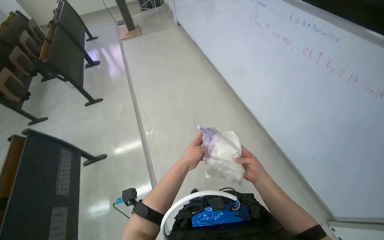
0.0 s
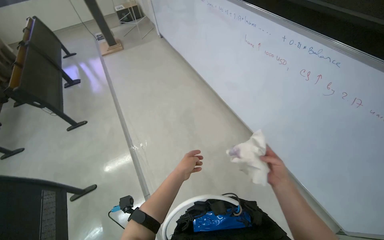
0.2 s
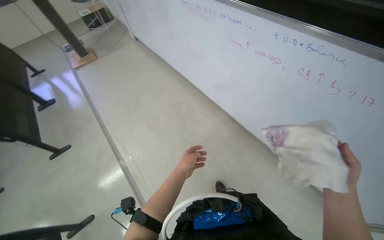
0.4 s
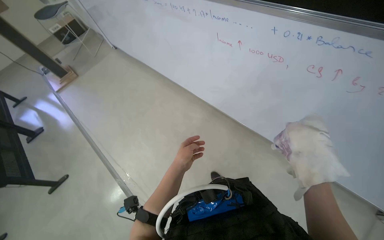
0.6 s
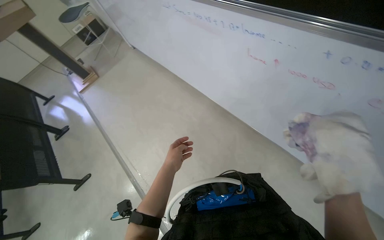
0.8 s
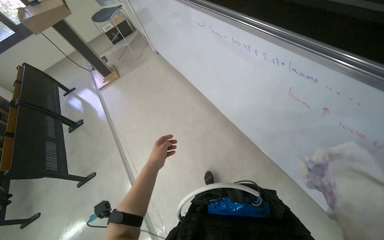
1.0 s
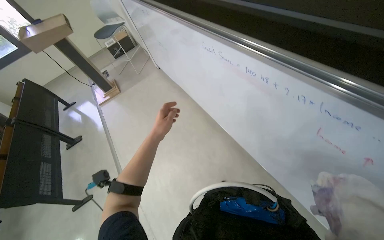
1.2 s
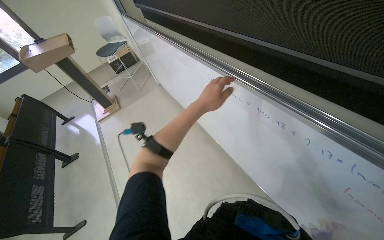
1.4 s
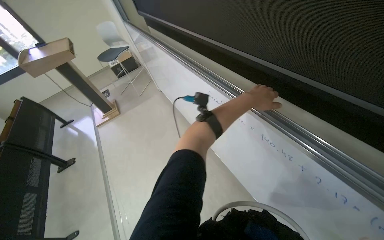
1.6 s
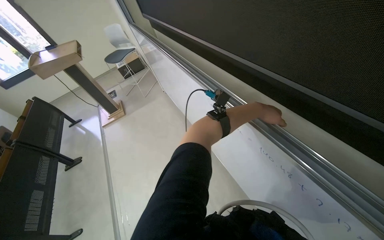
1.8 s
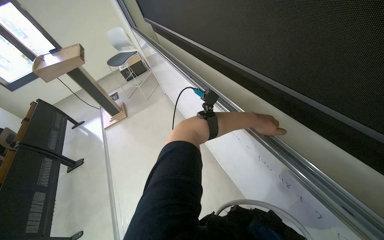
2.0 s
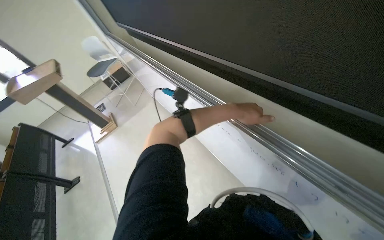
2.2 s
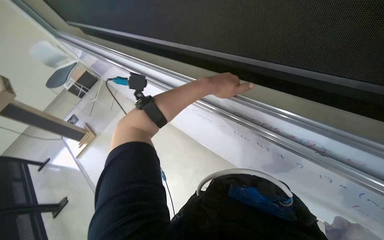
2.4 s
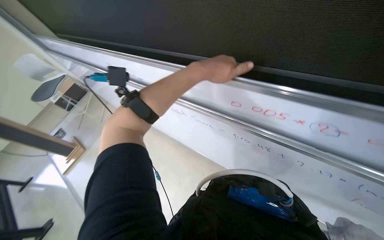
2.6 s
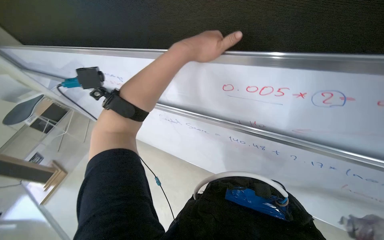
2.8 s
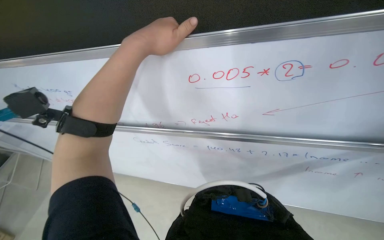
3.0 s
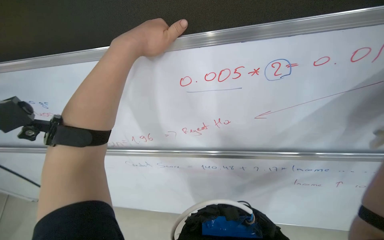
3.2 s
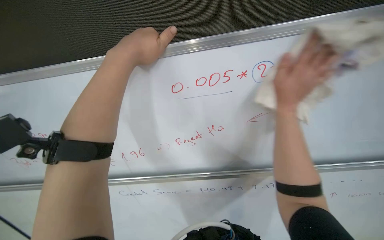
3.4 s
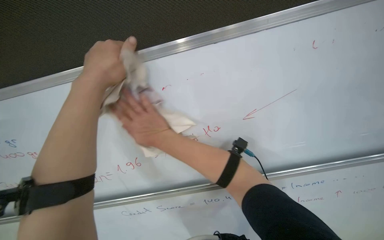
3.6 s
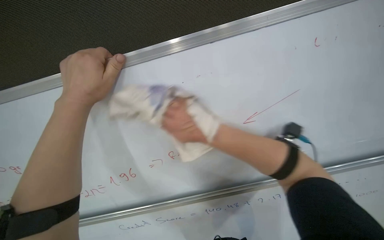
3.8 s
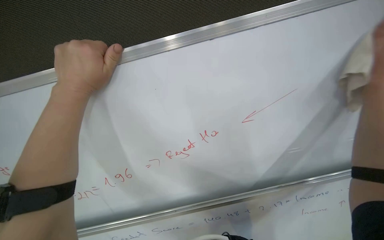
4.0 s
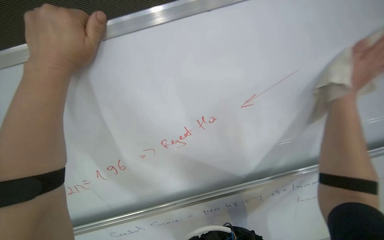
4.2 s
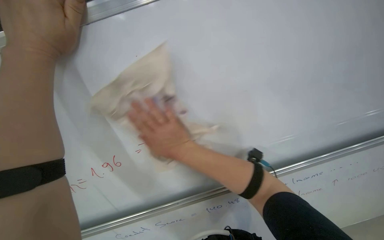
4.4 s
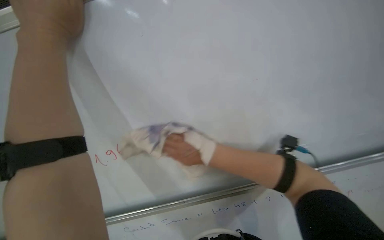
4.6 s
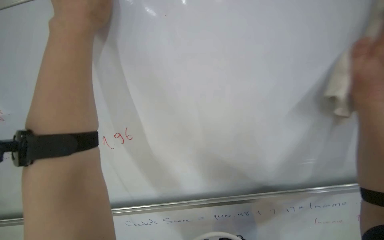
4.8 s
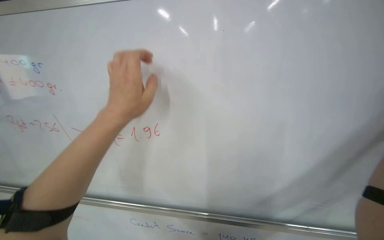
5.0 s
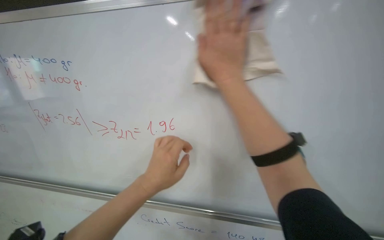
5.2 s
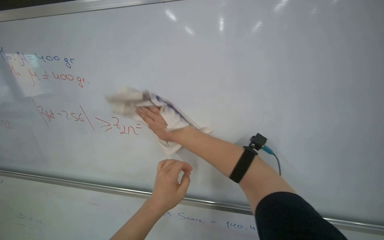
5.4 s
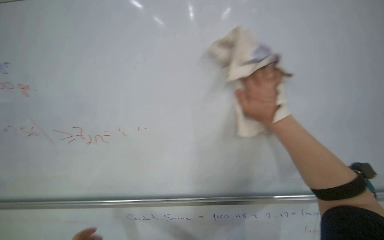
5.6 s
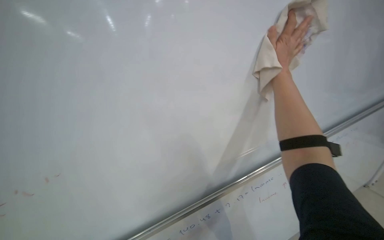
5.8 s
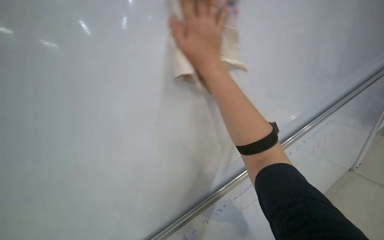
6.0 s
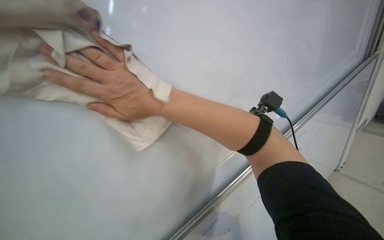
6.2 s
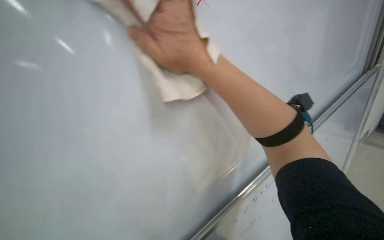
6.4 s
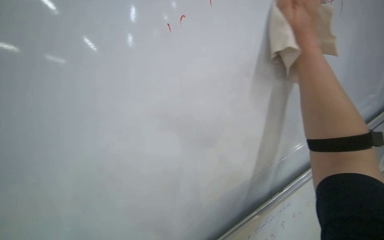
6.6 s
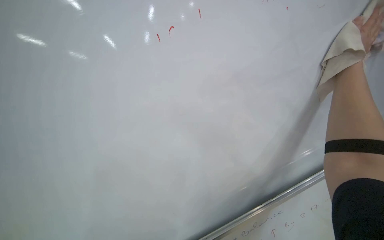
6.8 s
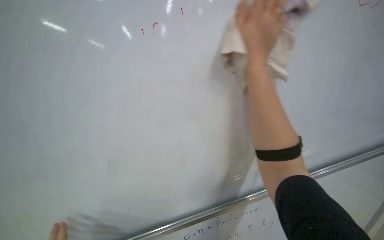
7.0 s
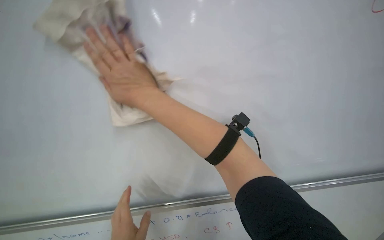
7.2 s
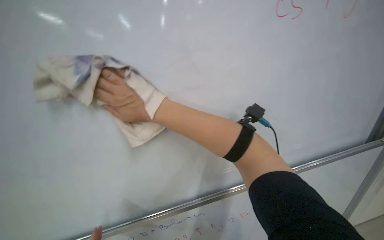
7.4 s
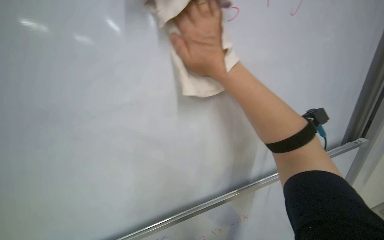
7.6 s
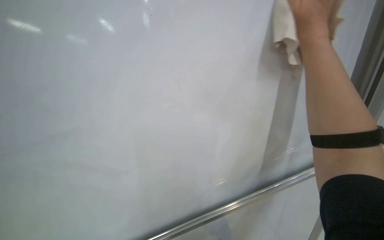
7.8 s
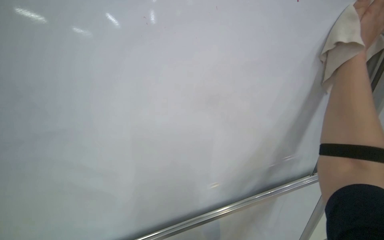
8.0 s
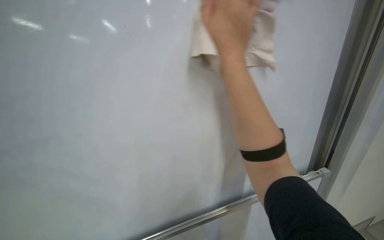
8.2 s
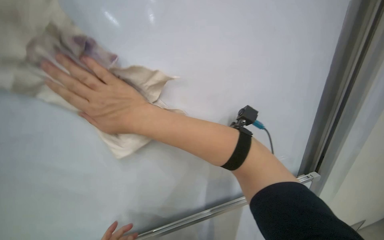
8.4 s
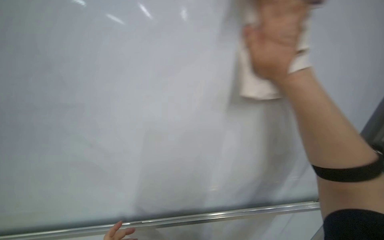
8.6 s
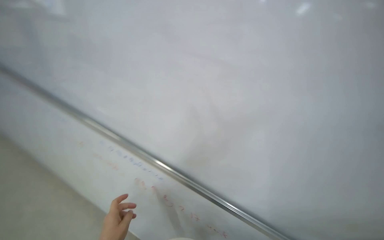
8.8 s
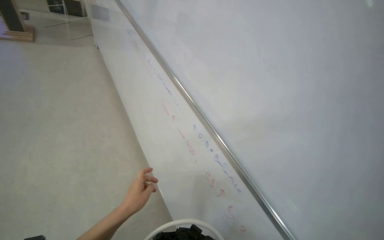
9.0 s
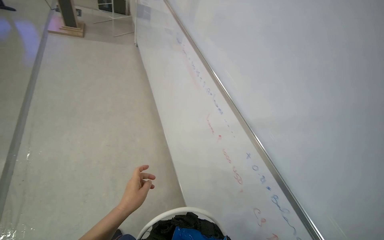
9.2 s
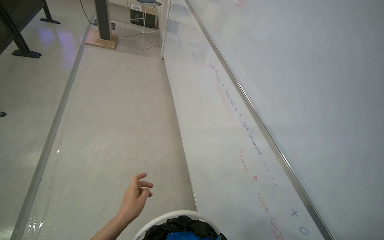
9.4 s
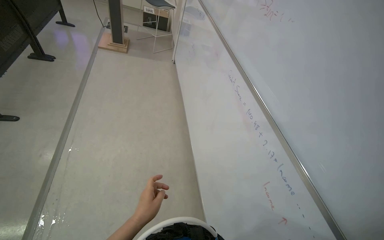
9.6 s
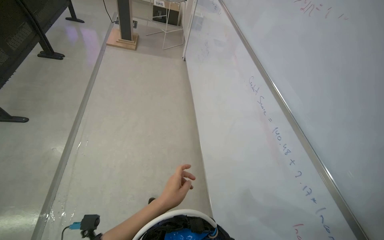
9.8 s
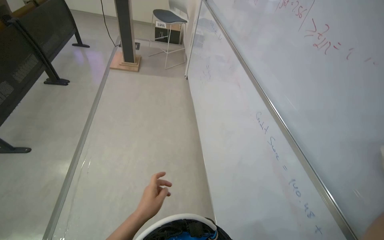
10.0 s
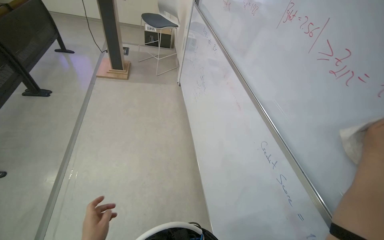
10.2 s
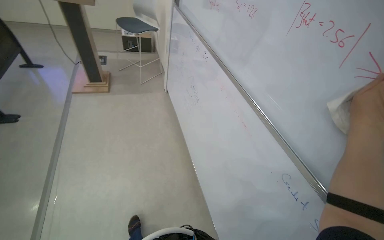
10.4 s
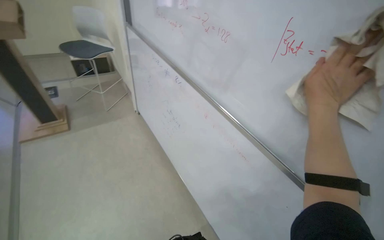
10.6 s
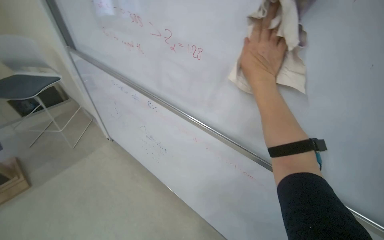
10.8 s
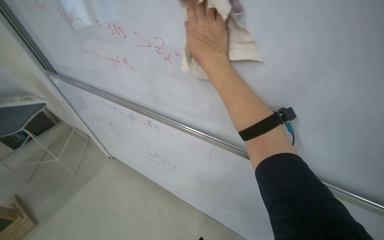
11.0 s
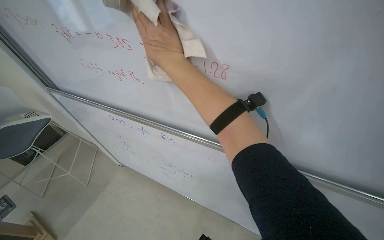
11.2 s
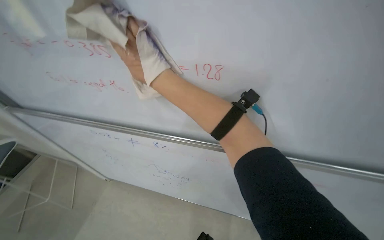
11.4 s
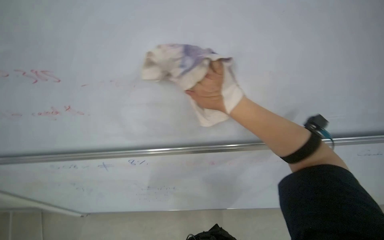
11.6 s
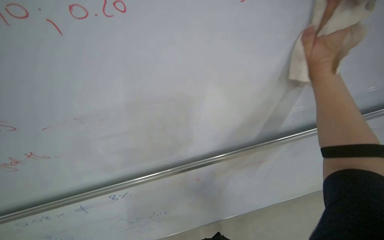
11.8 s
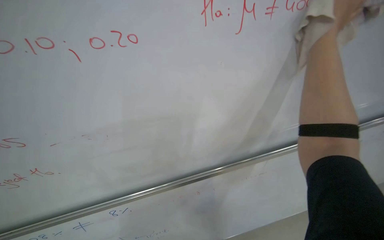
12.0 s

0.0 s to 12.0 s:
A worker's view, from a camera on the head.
Job: wiping surfaces.
The whole recording: Wiping whiteboard. The worker wipes the whiteboard clean with a cloth.
0.0 to 1.6 s: The wearer moves some 1.5 m.
1.6 to 3.0 s: The head turns to the right by approximately 45 degrees. The view tilts about 15 degrees upward.
3.0 to 4.4 s: The head turns to the right by some 20 degrees. The wearer looks roughly 30 degrees further upward.
6.0 to 7.6 s: The camera is aimed about 20 degrees further to the left. The view tips downward by about 35 degrees.
9.0 to 10.4 s: The wearer moves some 1 m.
10.4 to 12.0 s: The wearer's head swings some 75 degrees to the right.

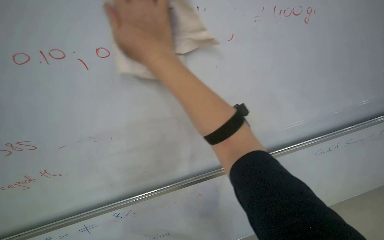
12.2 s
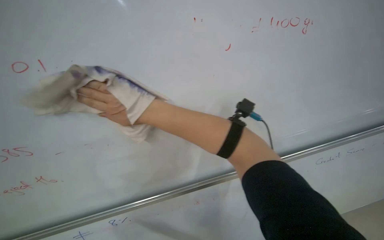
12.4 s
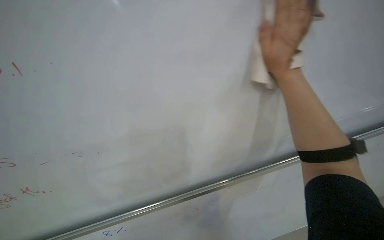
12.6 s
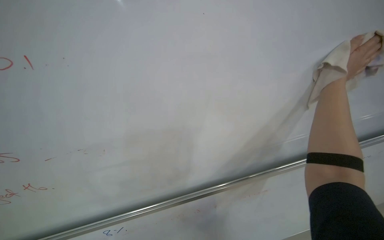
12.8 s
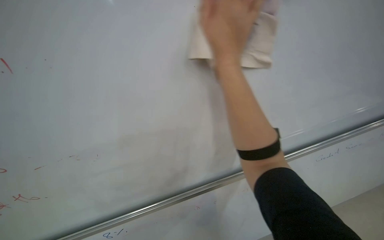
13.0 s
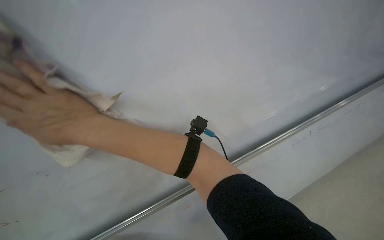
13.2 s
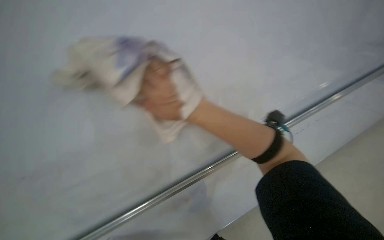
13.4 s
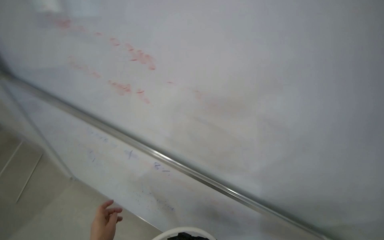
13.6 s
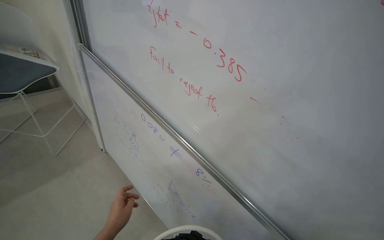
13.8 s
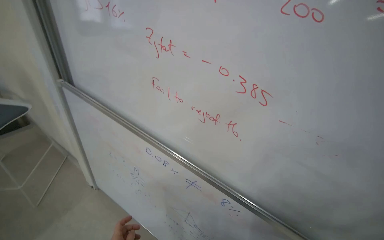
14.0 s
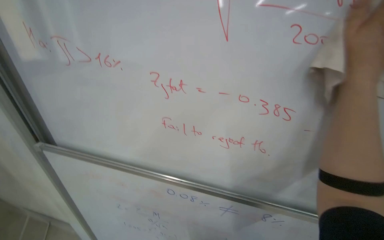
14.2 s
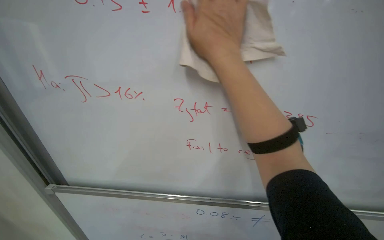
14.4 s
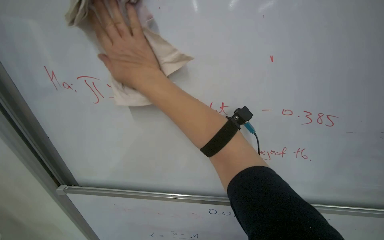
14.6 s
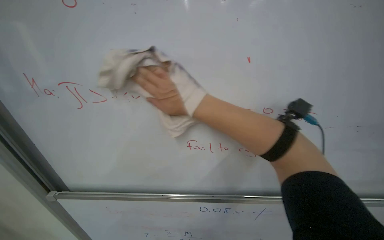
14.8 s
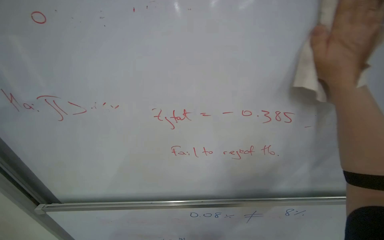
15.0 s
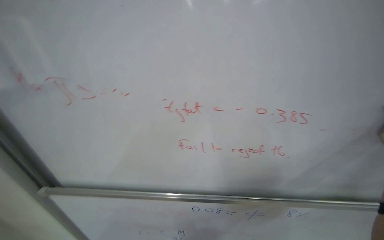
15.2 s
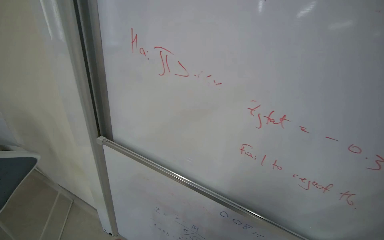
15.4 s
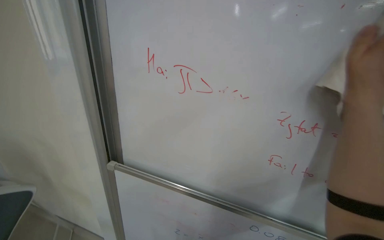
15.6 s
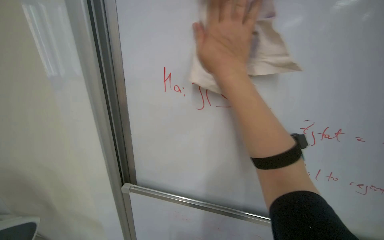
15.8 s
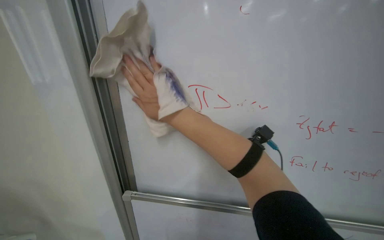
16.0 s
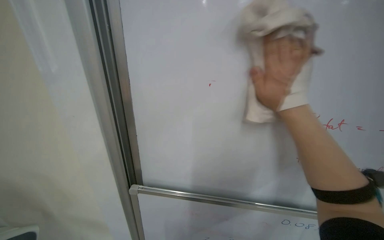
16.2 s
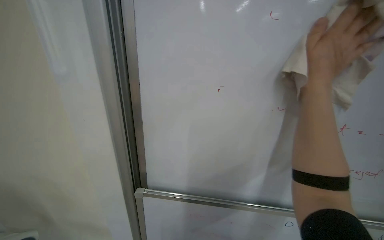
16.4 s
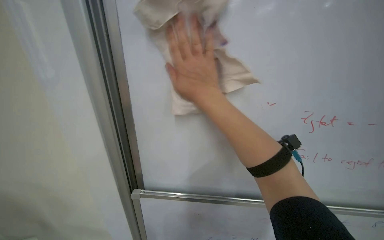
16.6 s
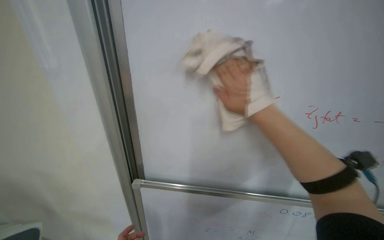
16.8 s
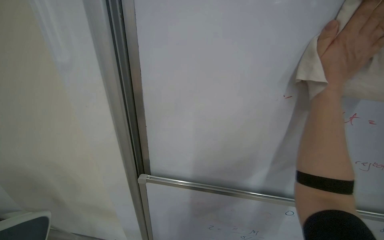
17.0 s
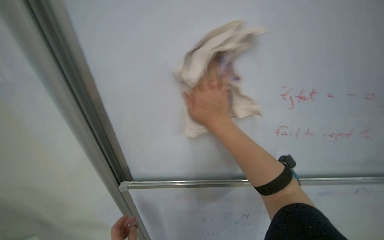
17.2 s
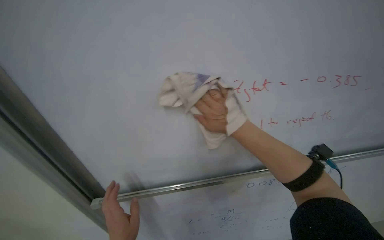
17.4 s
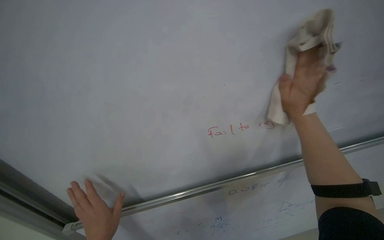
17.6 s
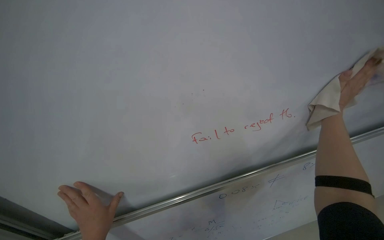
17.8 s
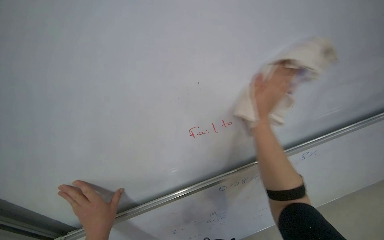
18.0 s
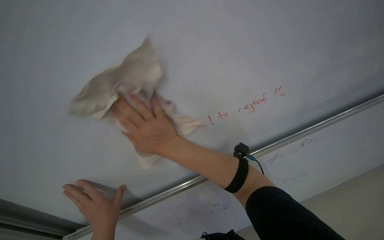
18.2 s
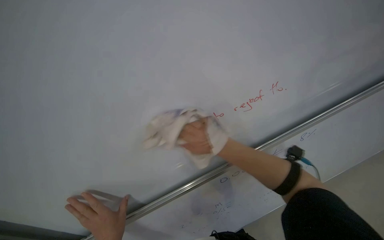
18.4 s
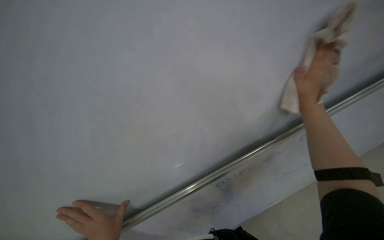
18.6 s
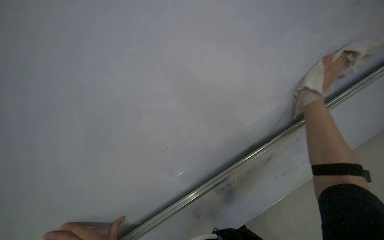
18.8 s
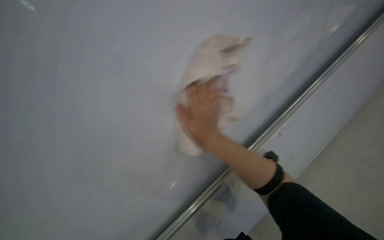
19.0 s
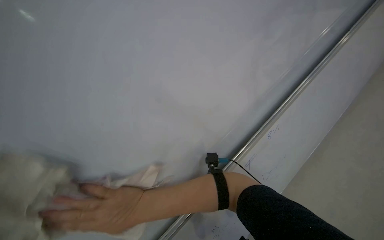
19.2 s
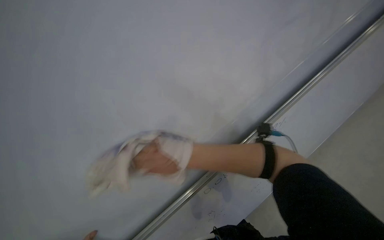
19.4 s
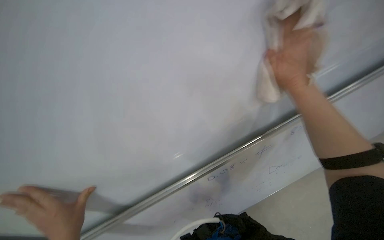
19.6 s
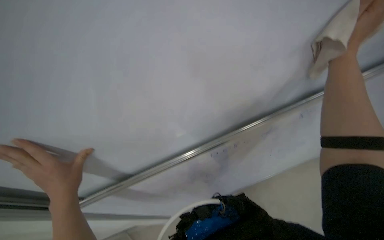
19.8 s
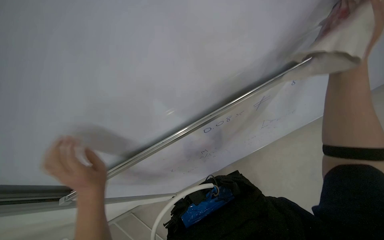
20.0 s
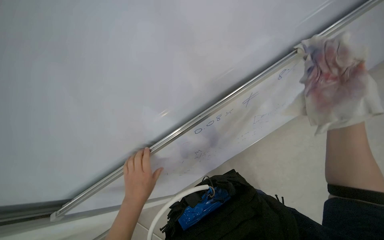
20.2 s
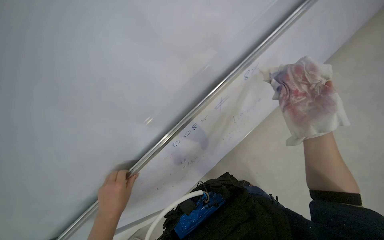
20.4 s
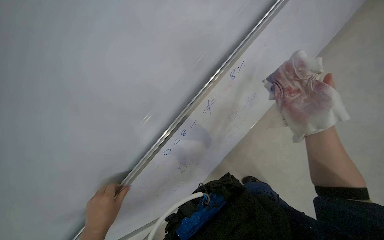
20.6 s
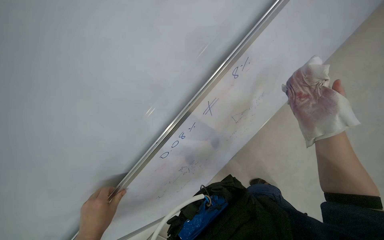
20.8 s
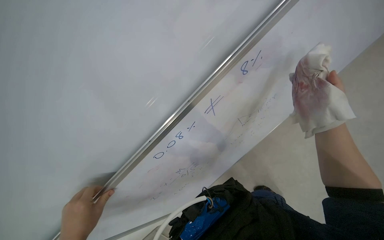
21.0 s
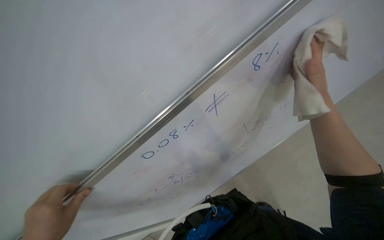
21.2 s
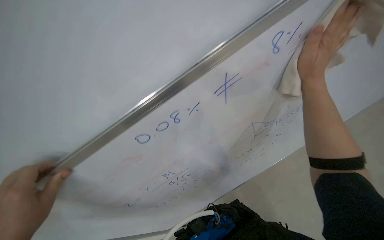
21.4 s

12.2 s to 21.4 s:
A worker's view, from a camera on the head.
Job: wiping surfaces.
The whole recording: Wiping whiteboard. The worker wipes the whiteboard clean with a cloth.
13.8 to 15.2 s: The head turns to the right by approximately 30 degrees.
16.8 to 18.4 s: The wearer looks about 25 degrees further to the right. The right hand is displaced farther from the camera and to the right by roughly 30 cm.
19.8 to 21.4 s: The view tips upward by approximately 25 degrees.
